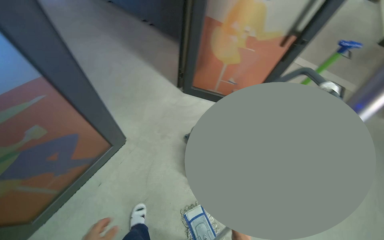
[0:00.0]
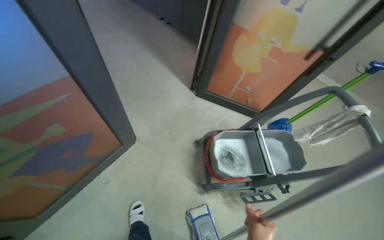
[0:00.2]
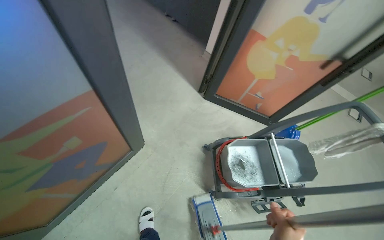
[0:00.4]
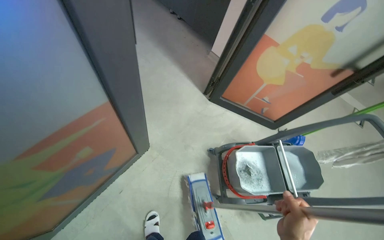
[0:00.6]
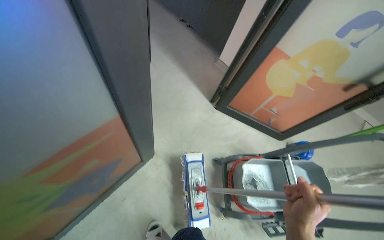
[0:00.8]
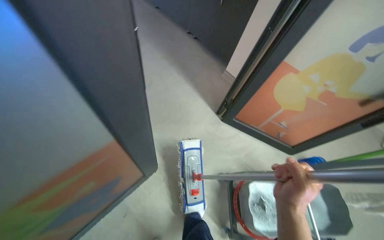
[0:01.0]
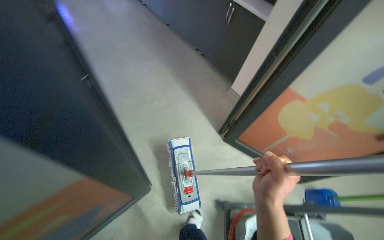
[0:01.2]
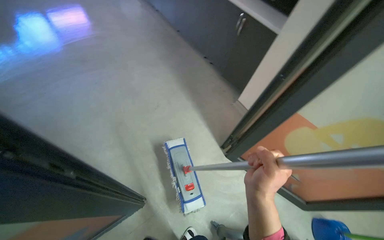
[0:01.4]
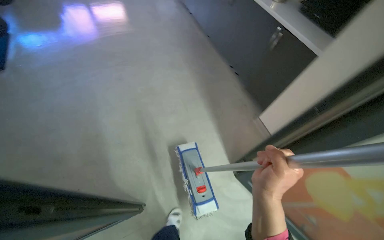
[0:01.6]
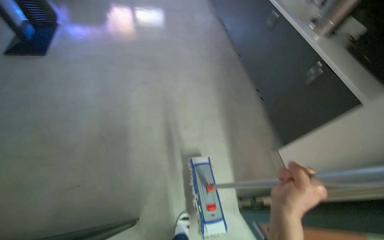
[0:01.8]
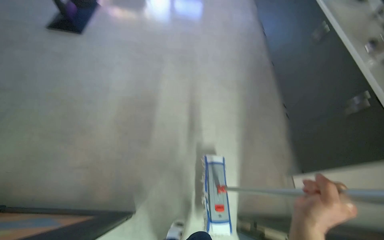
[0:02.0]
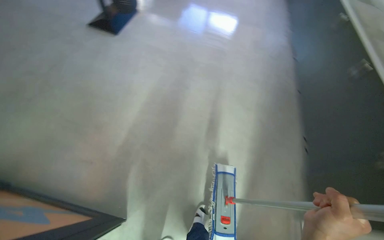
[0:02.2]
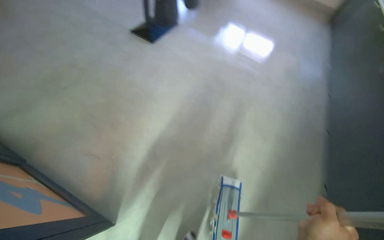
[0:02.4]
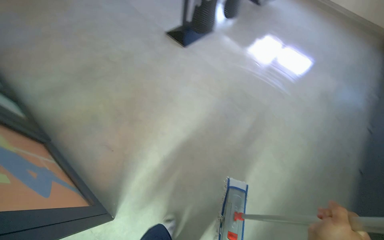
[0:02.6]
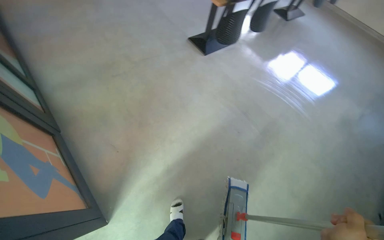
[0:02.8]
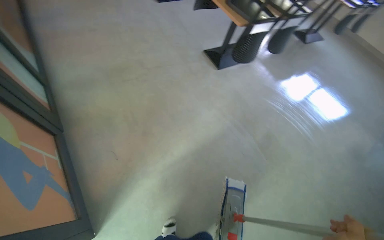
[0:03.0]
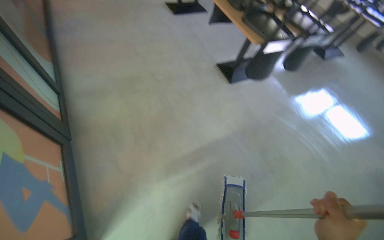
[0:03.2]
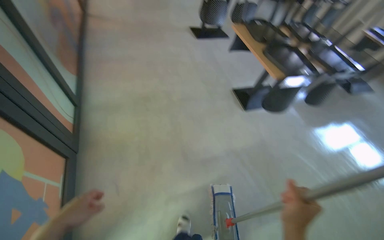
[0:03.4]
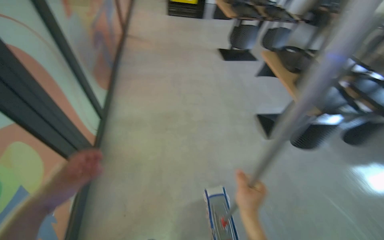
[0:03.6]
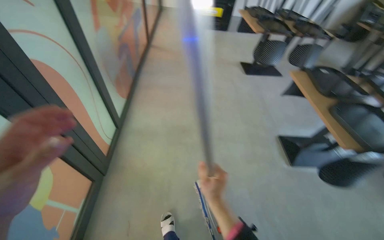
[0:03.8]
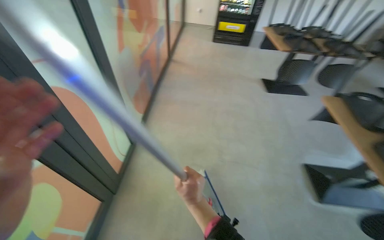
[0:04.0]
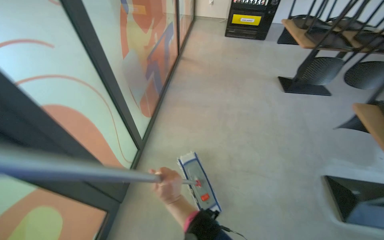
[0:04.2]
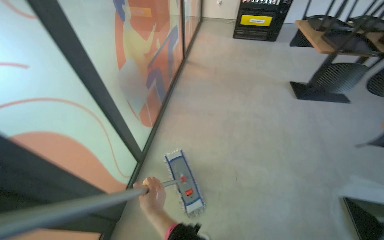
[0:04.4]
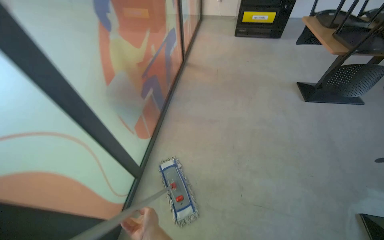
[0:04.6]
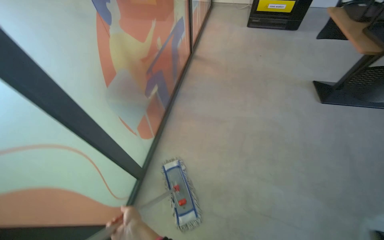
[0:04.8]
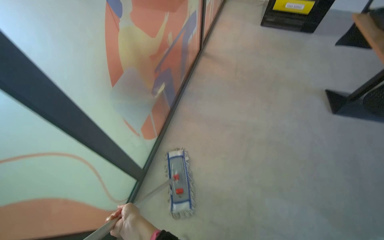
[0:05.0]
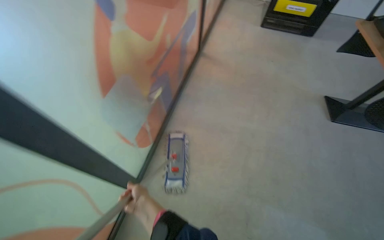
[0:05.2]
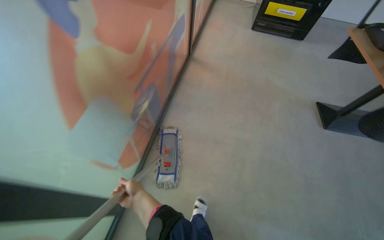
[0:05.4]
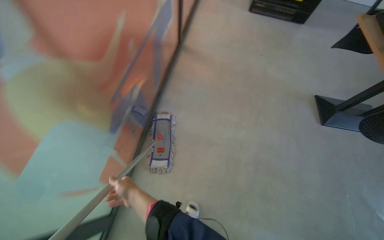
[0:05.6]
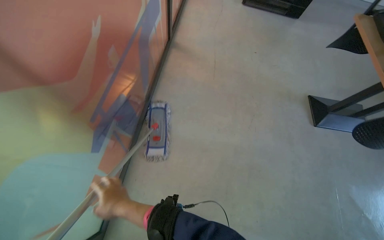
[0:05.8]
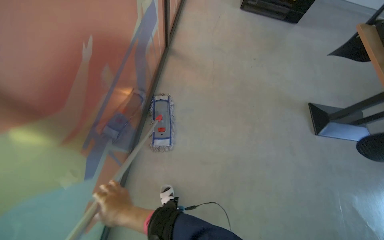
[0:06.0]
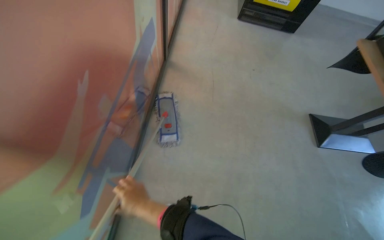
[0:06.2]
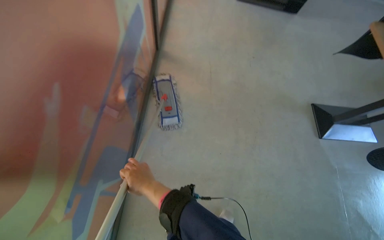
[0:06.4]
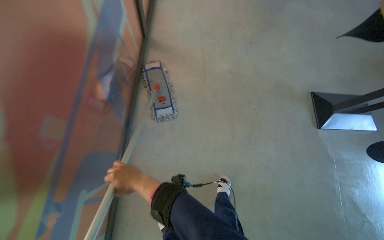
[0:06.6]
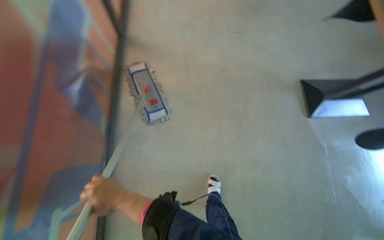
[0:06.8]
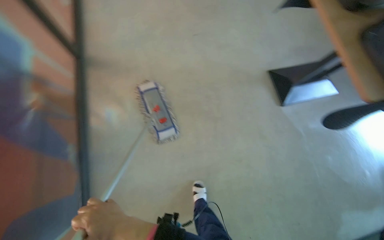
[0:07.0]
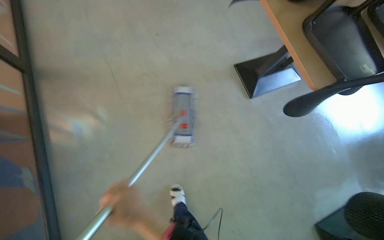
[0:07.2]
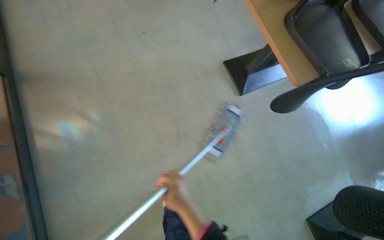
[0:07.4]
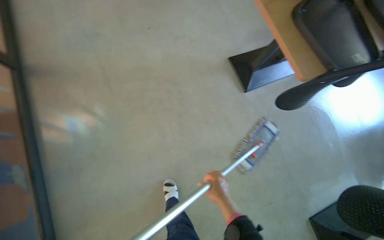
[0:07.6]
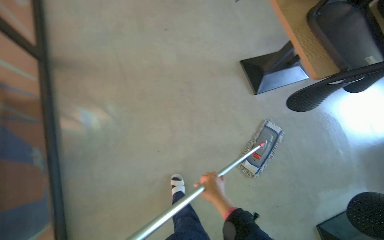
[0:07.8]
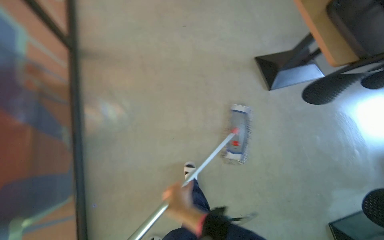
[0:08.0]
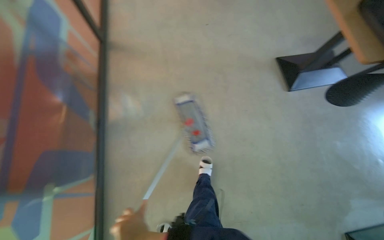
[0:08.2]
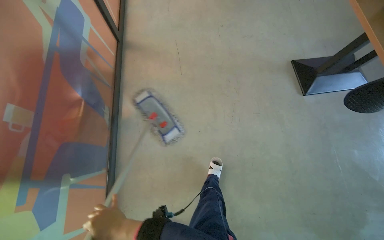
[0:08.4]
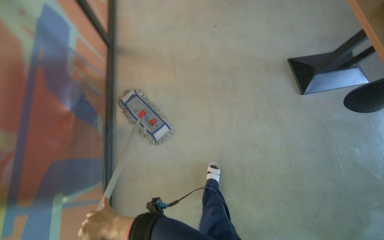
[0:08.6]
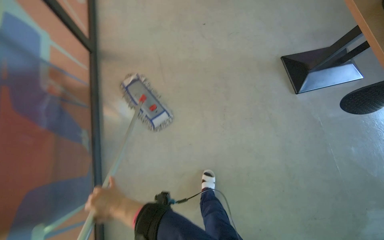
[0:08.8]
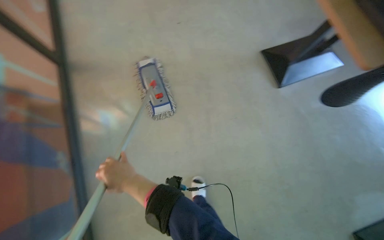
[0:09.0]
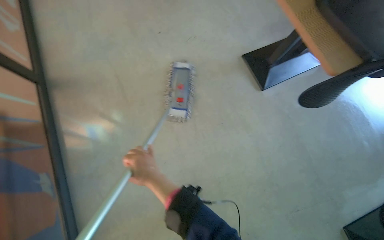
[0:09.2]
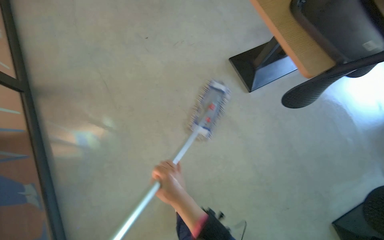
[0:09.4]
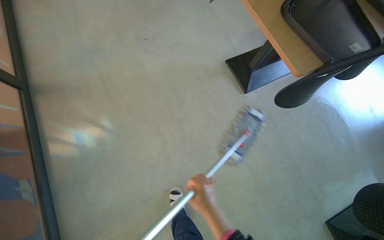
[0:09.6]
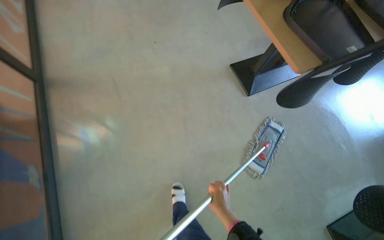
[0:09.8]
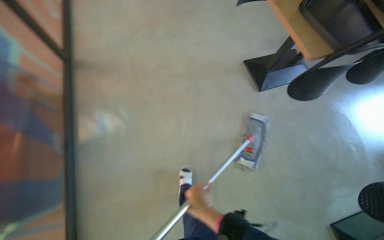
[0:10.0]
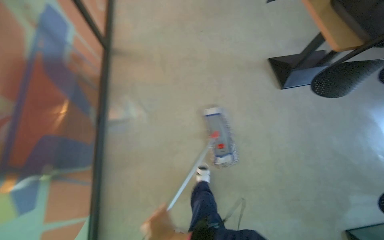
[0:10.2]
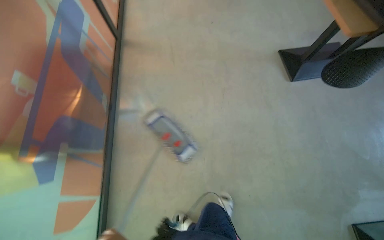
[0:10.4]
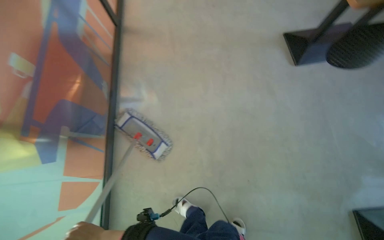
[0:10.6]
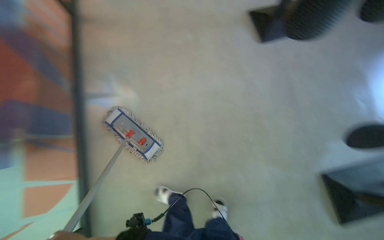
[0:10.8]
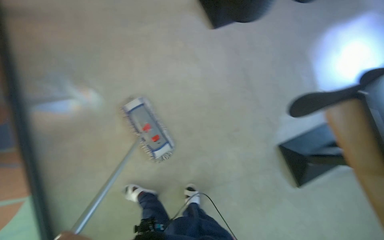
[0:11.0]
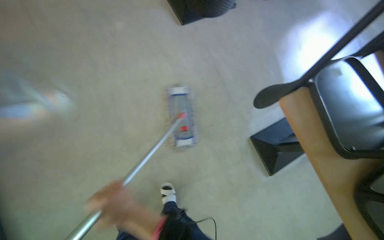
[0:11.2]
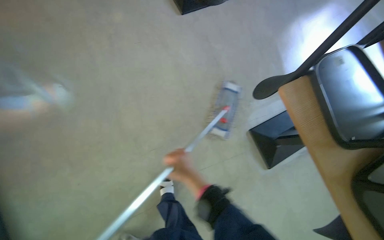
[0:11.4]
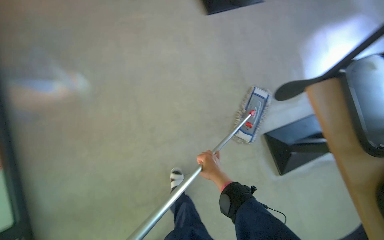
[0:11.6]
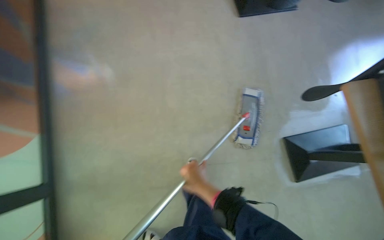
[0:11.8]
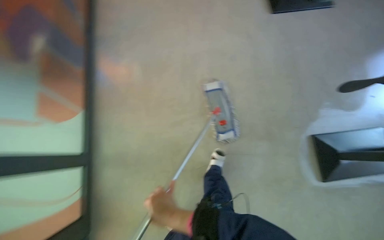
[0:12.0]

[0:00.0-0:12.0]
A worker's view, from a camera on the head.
Job: mopping floor.
The whole recording: Mopping kitchen floor. The worker mops the kitchen floor with a flat mop, moving around furniture and opening a sliding door to continue the task.
0:00.0 to 0:01.6: The wearer moves roughly 60 cm. The wearer looks about 30 degrees further to the left.
0:01.6 to 0:03.0: The camera is carried roughly 40 cm. The wearer looks about 75 degrees further to the left. The camera pitches upward, by approximately 15 degrees.
0:03.0 to 0:04.4: The camera is carried about 90 cm. The head turns to the left by approximately 45 degrees. The view tilts roughly 15 degrees upward.
0:04.4 to 0:06.0: The wearer moves about 70 cm. The wearer looks some 15 degrees further downward.
0:06.0 to 0:07.6: The wearer looks about 15 degrees further downward. The scene turns some 25 degrees counterclockwise in the picture. The right hand goes some 50 cm to the right.
0:07.6 to 0:09.0: The right hand is displaced to the left by approximately 40 cm.

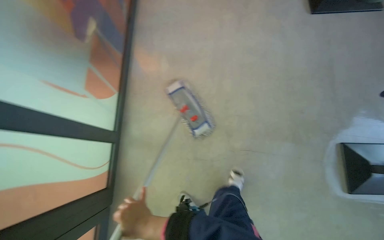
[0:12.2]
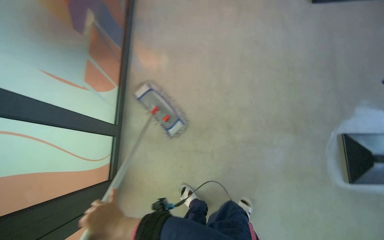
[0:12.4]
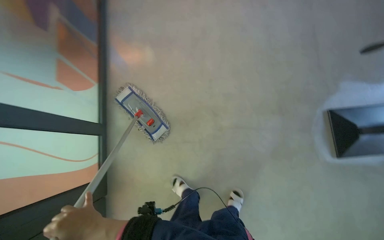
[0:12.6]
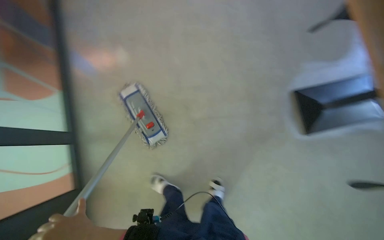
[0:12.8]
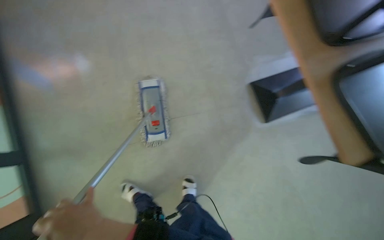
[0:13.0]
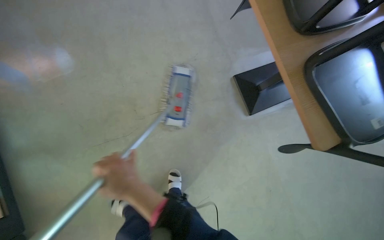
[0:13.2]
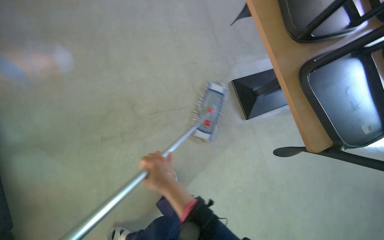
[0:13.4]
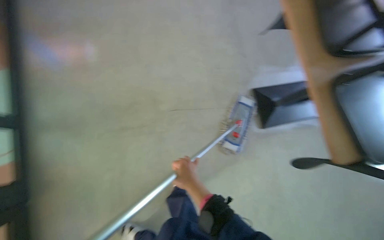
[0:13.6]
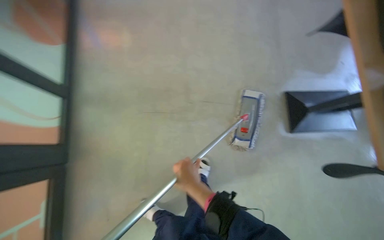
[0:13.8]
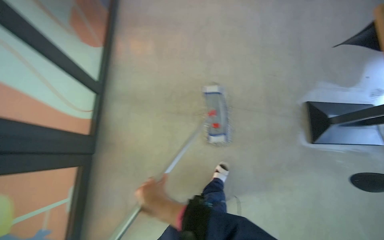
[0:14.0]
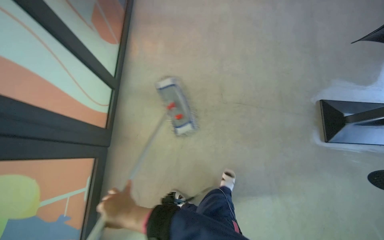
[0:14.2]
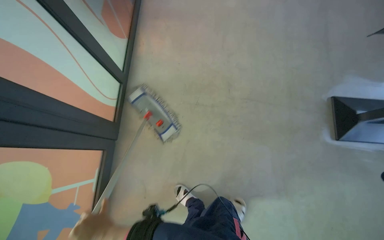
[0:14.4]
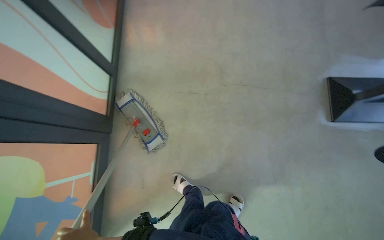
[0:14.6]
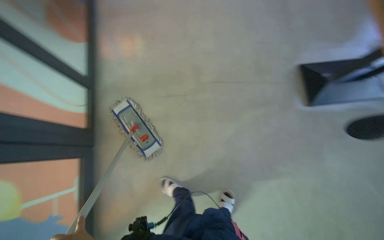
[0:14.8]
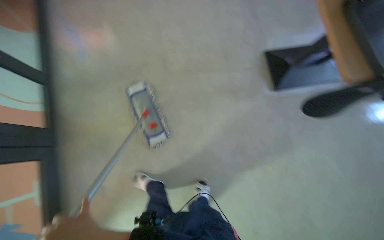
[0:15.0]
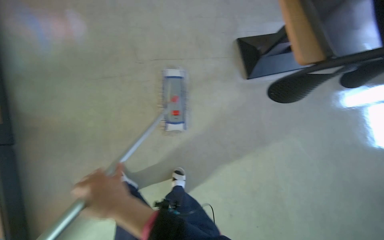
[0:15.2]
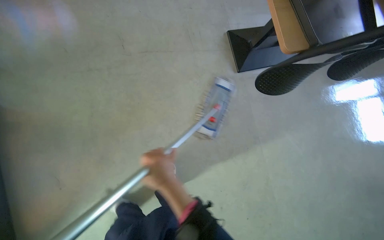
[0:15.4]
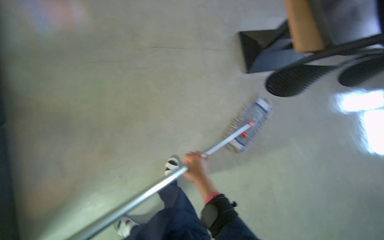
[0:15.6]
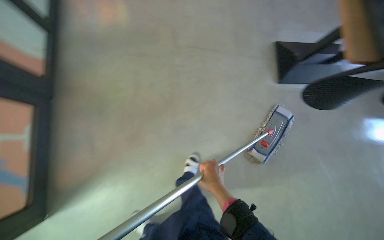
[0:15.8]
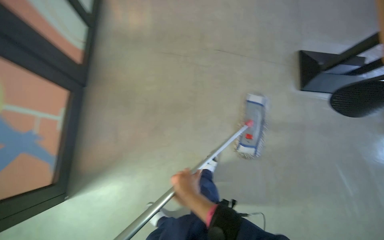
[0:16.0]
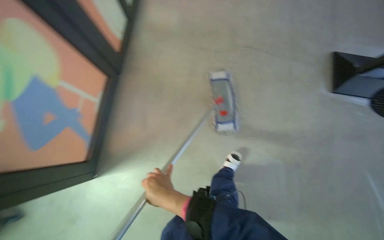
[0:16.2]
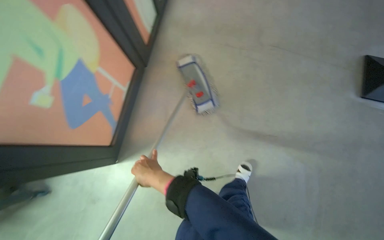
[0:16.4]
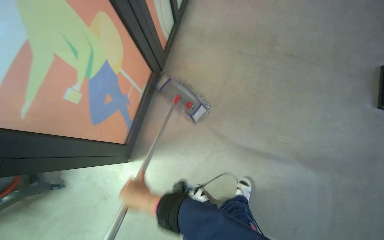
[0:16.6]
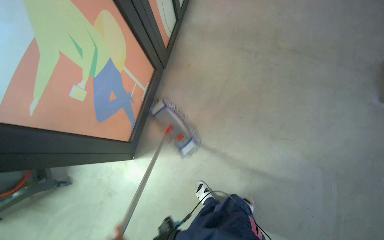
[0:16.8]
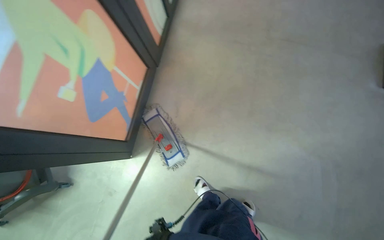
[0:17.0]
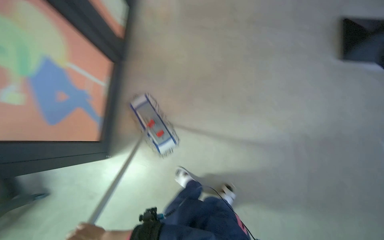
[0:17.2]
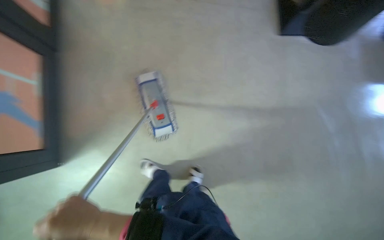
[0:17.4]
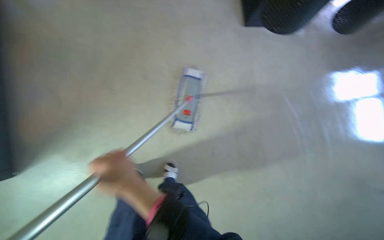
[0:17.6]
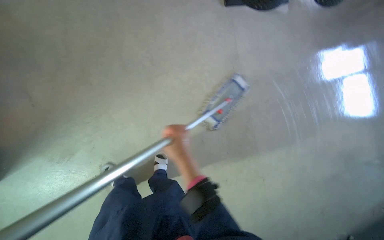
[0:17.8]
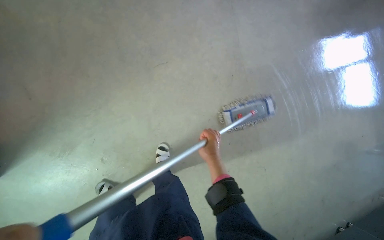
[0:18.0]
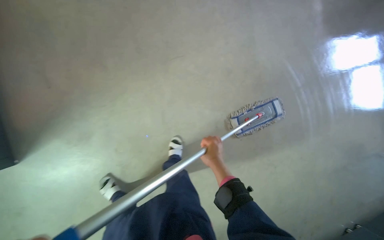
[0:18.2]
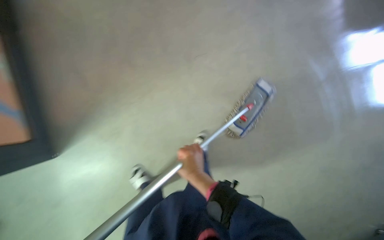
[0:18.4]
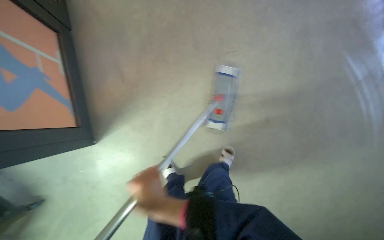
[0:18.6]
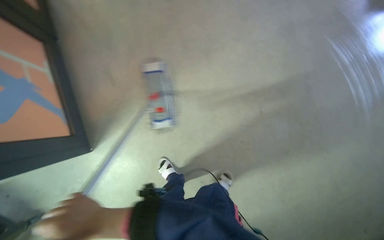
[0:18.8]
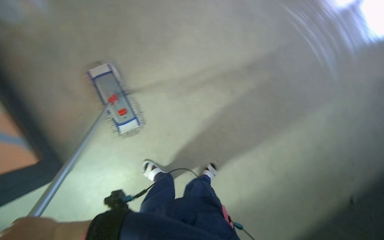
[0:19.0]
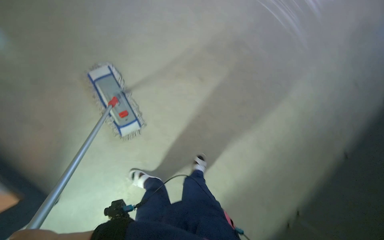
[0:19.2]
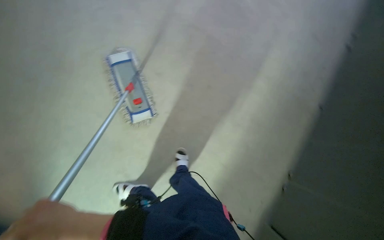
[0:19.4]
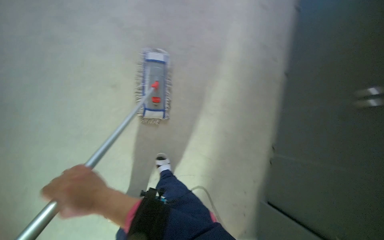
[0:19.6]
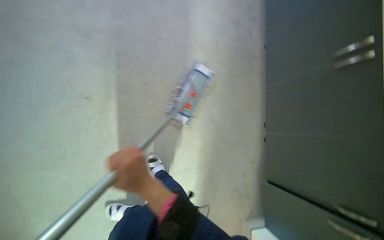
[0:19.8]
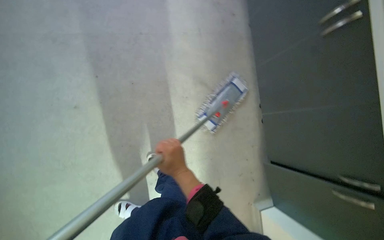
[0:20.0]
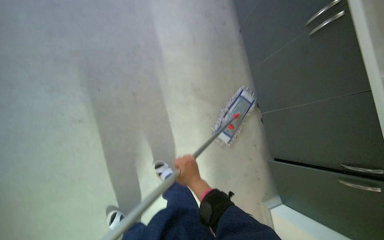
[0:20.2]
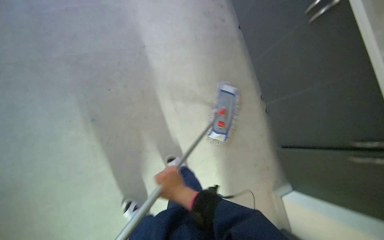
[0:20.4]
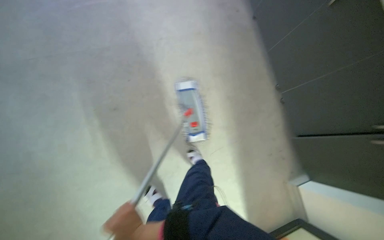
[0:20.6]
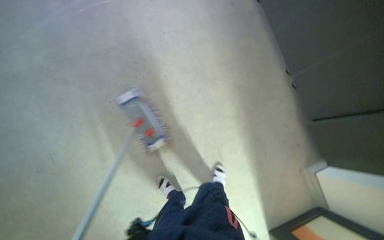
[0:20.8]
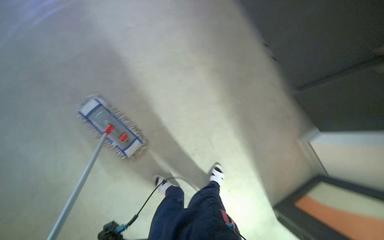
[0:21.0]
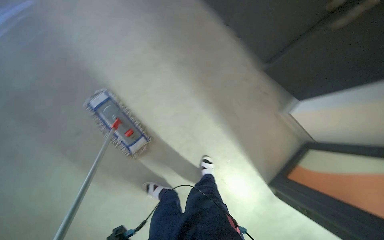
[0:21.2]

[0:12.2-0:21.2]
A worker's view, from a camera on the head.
Job: mopping floor.
The whole recording: Mopping kitchen floor. The worker mops the kitchen floor with a flat mop, moving around furniture and opening a sliding door to continue the task.
0:15.2 to 0:16.6: The wearer's head swings roughly 35 degrees to the left. The left hand travels to the right and back again, approximately 20 cm each way.
0:19.8 to 0:21.2: The scene rotates counterclockwise by some 35 degrees.
